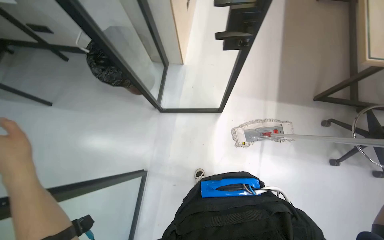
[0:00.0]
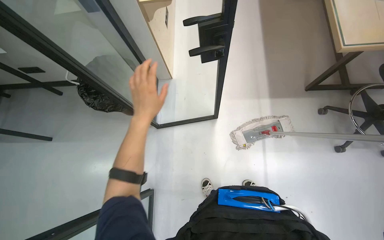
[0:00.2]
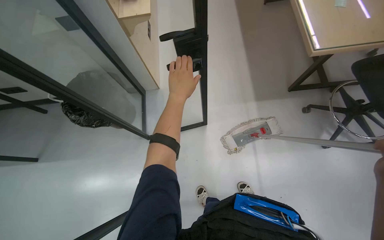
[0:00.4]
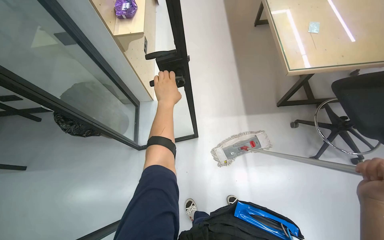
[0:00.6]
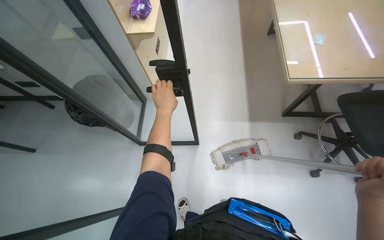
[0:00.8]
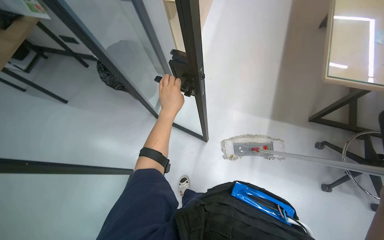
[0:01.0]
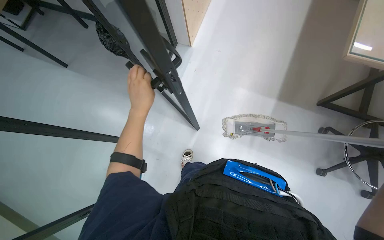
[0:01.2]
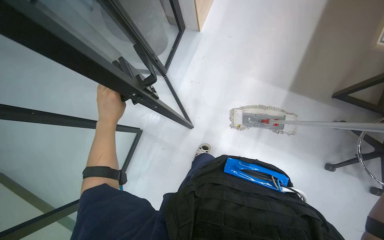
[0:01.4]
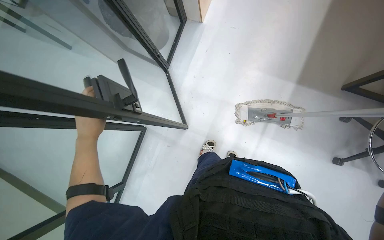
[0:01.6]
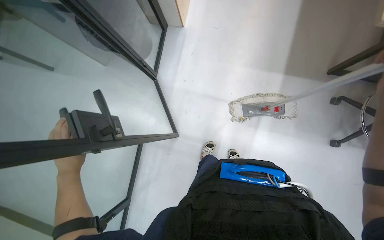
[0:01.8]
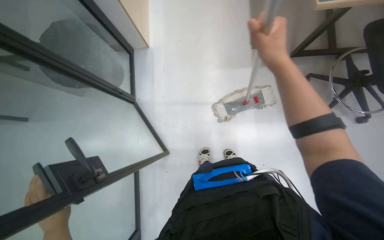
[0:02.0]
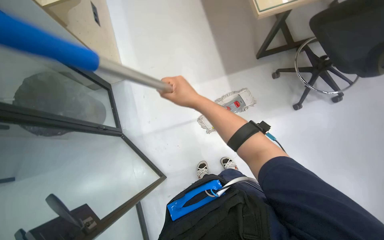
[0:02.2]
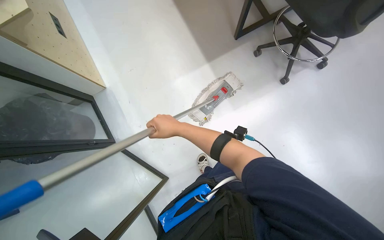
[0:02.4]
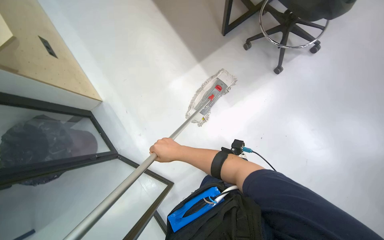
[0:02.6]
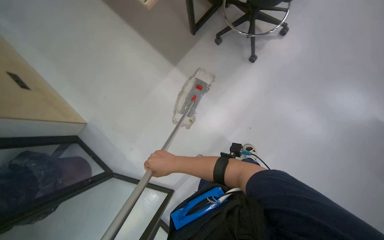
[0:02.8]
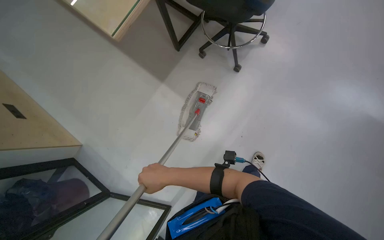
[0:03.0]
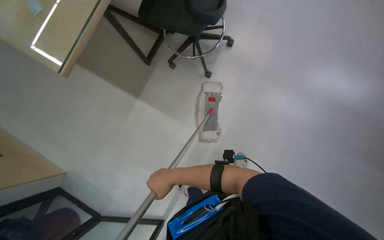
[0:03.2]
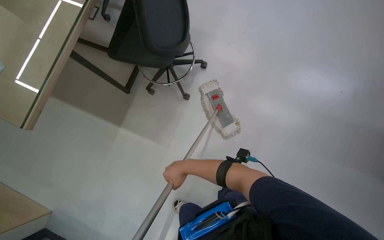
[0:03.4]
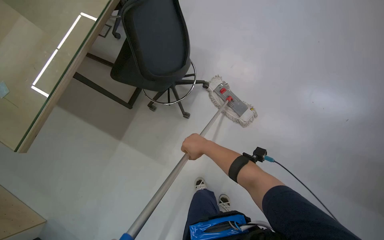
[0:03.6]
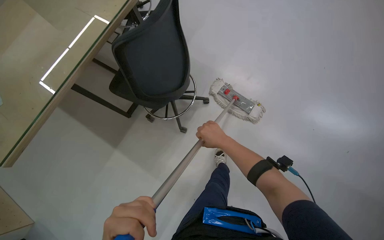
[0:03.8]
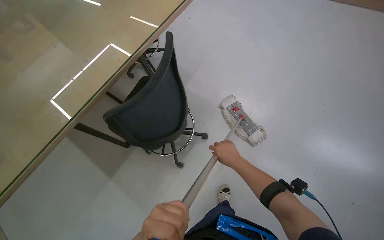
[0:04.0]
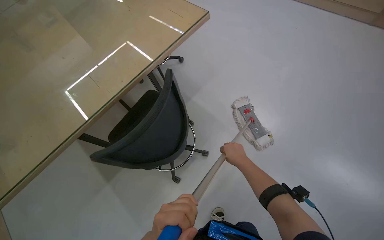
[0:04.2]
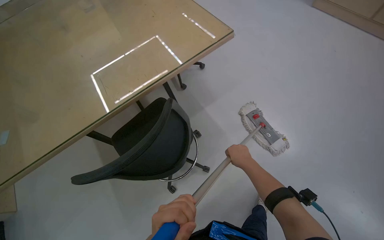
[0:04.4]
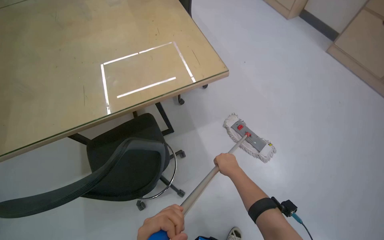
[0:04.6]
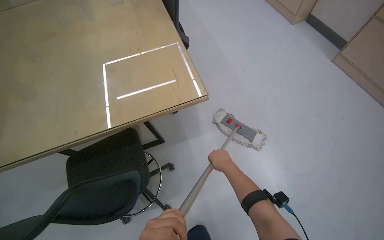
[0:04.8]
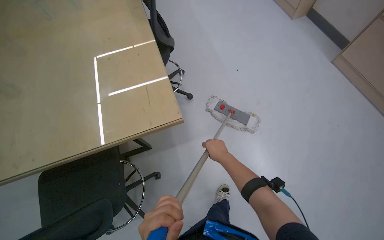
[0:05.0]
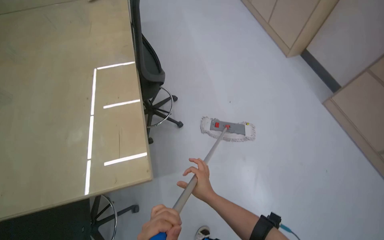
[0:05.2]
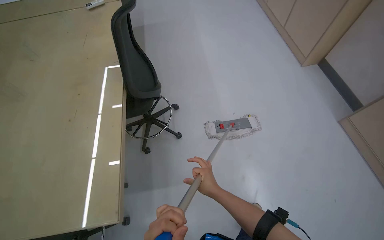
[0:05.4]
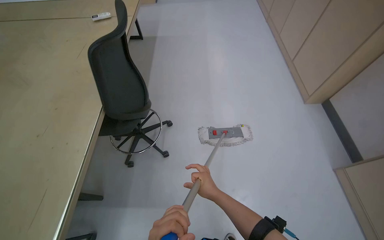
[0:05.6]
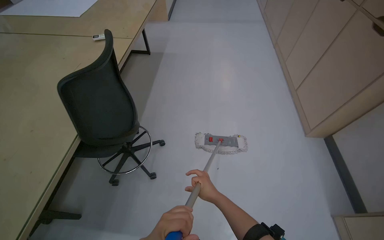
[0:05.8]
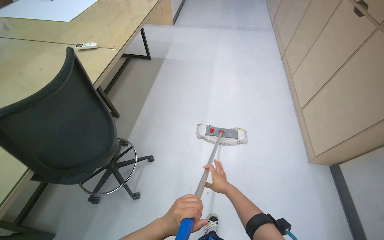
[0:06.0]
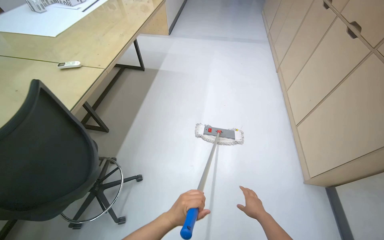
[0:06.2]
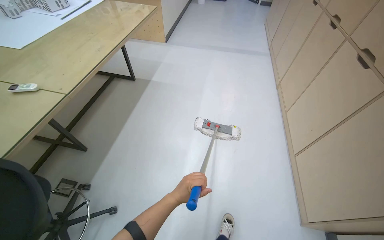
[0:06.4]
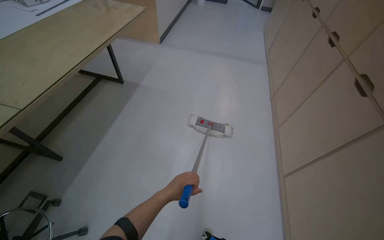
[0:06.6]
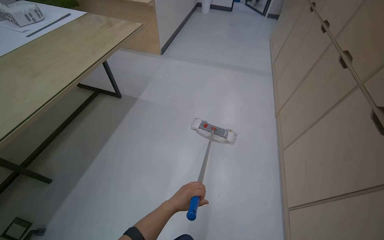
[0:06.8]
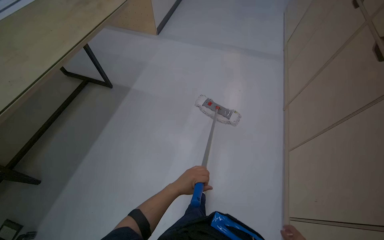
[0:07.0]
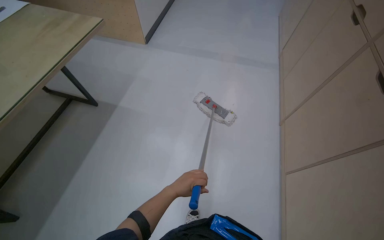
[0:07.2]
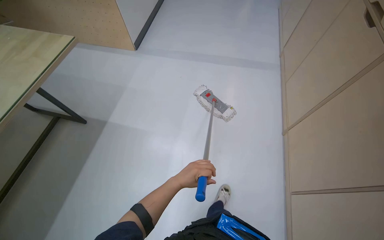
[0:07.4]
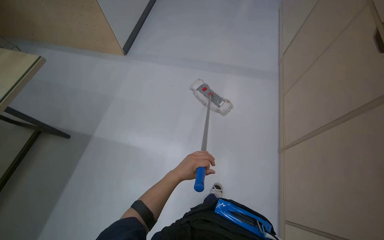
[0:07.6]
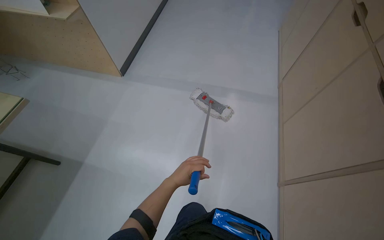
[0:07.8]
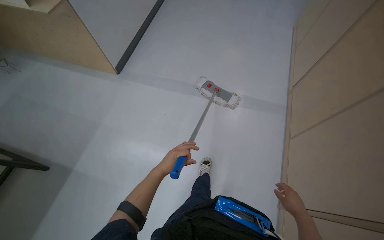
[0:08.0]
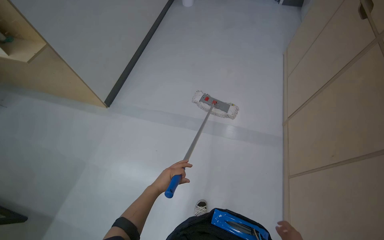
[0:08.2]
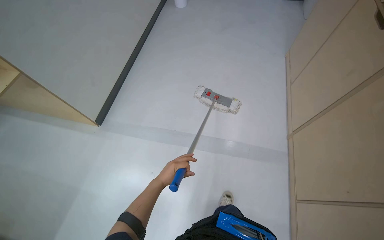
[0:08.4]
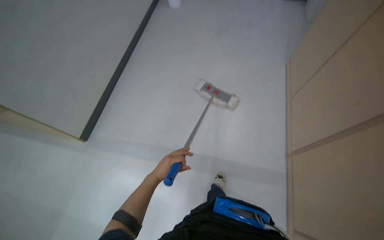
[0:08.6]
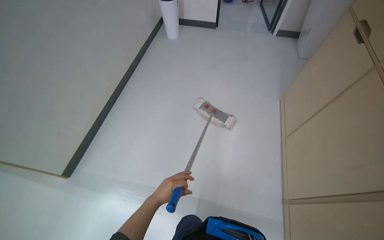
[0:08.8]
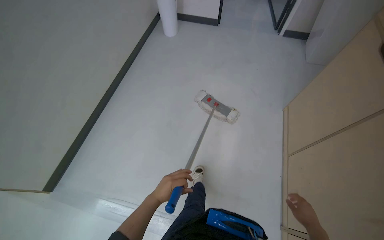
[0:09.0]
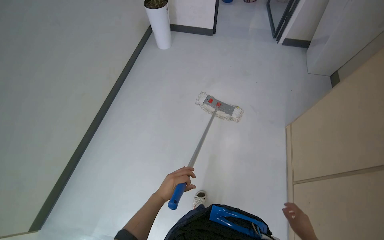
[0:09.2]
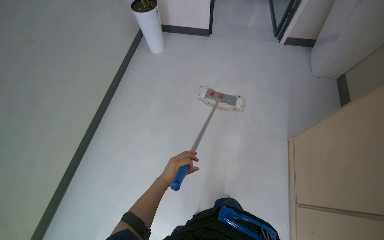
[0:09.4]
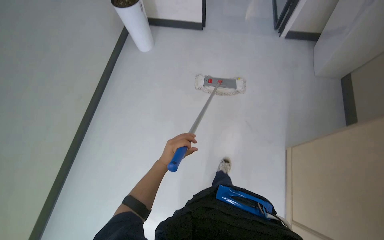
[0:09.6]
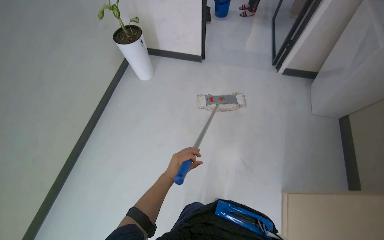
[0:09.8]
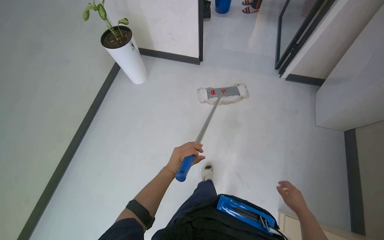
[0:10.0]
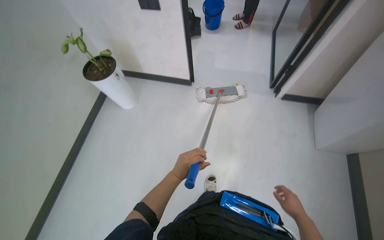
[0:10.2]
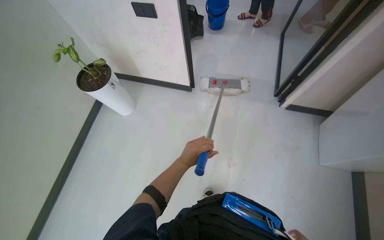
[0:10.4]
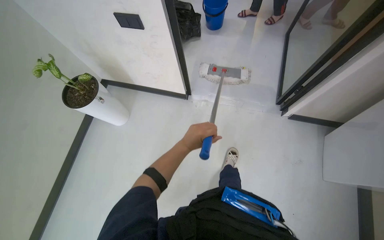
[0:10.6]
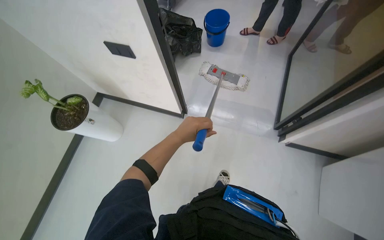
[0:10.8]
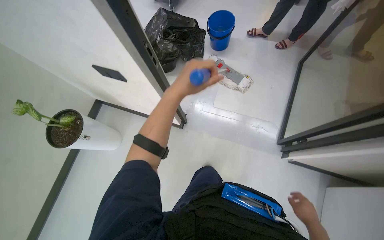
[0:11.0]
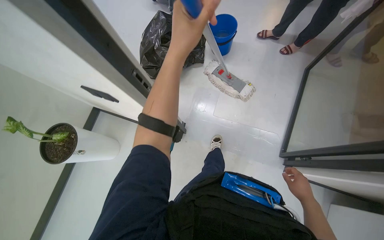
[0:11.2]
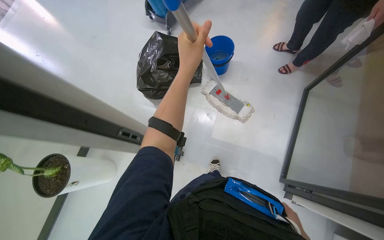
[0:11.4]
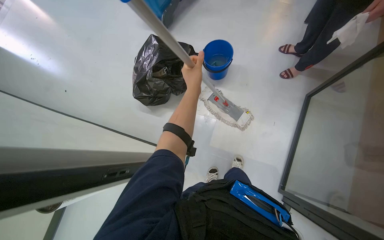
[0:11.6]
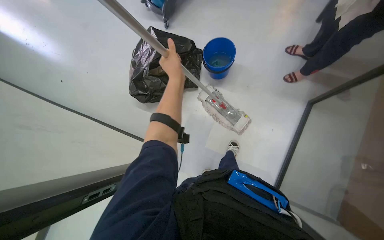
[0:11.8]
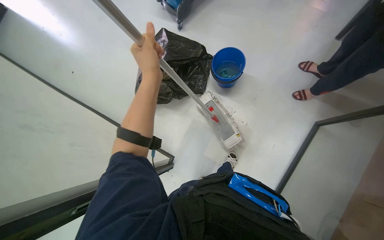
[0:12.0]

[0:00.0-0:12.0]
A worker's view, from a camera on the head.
Job: mopping floor.
The whole recording: Mopping office floor. The worker mops the office floor, moving chairs and opening a glass door to clean the entire area.
0:00.0 to 0:01.6: The view tips downward by approximately 10 degrees.
0:03.0 to 0:04.4: The view tips upward by about 45 degrees.
0:06.0 to 0:07.6: The camera is carried about 1 m.
0:09.0 to 0:10.4: The left hand goes some 20 cm up the picture.
0:10.4 to 0:12.0: The wearer moves some 1.5 m. The view tips downward by roughly 15 degrees.

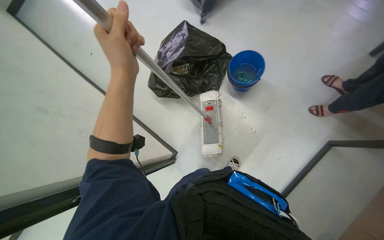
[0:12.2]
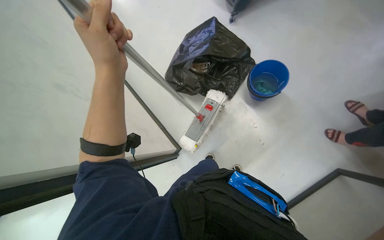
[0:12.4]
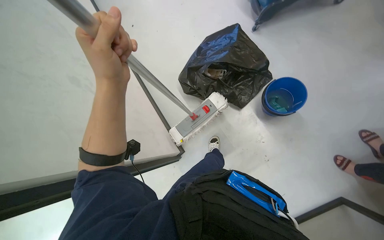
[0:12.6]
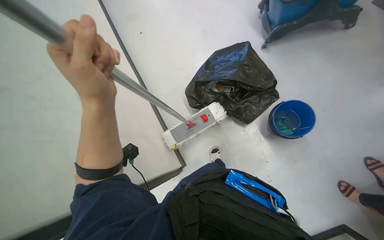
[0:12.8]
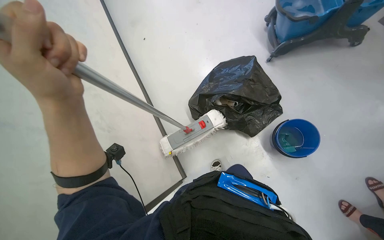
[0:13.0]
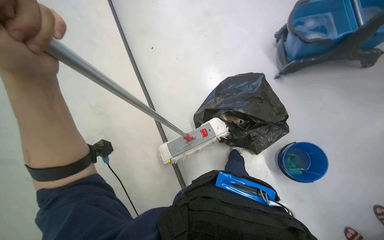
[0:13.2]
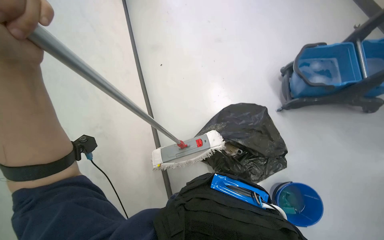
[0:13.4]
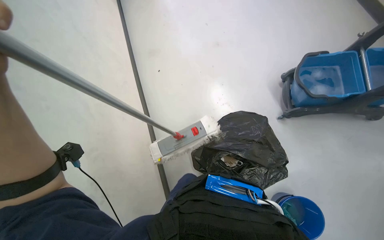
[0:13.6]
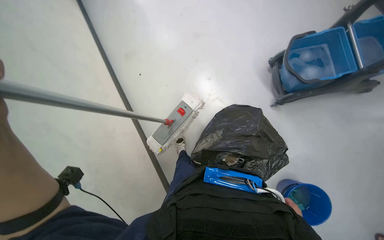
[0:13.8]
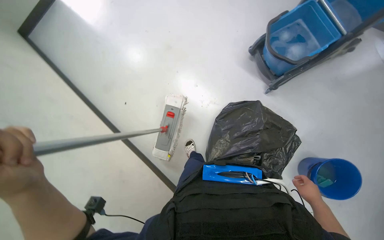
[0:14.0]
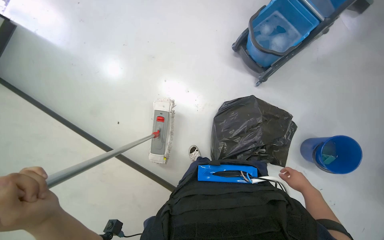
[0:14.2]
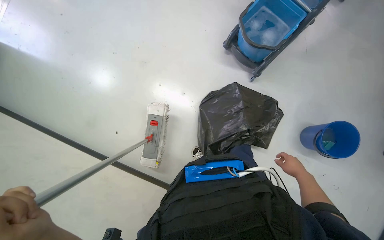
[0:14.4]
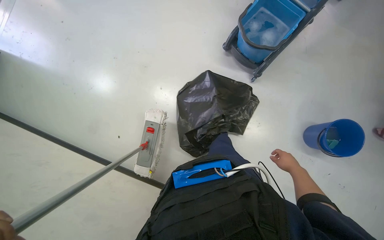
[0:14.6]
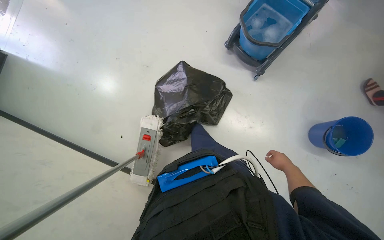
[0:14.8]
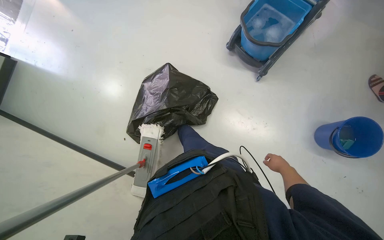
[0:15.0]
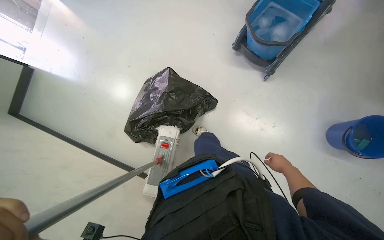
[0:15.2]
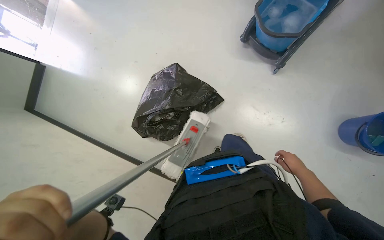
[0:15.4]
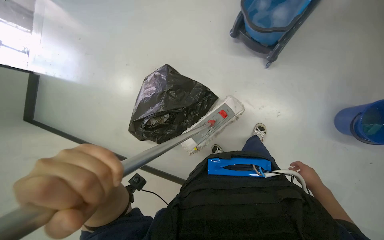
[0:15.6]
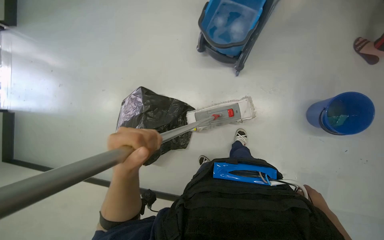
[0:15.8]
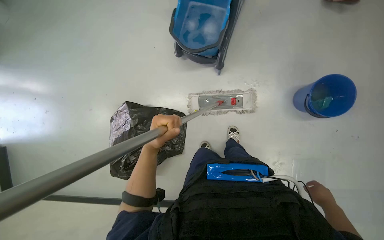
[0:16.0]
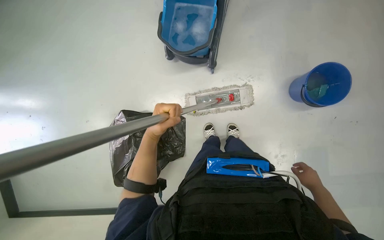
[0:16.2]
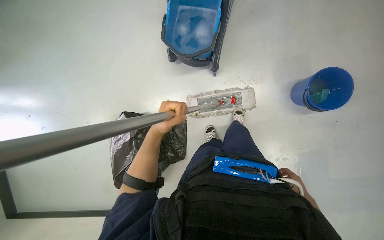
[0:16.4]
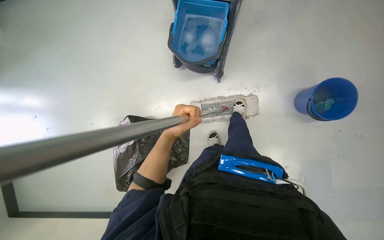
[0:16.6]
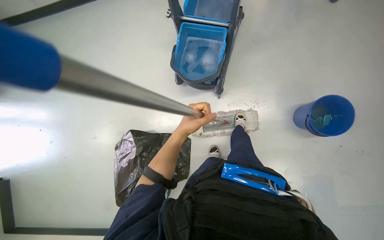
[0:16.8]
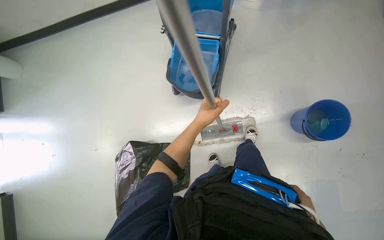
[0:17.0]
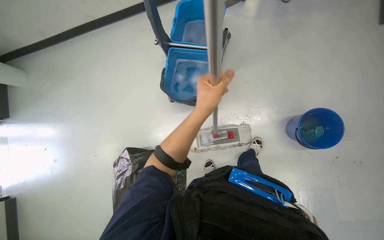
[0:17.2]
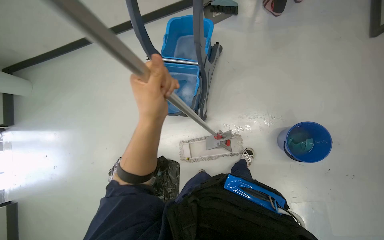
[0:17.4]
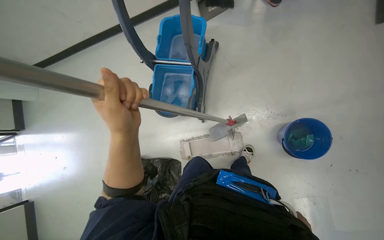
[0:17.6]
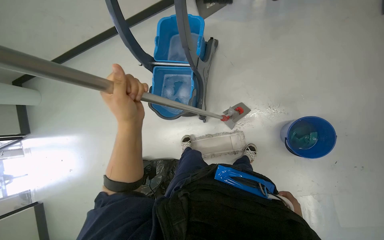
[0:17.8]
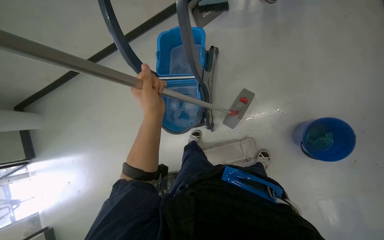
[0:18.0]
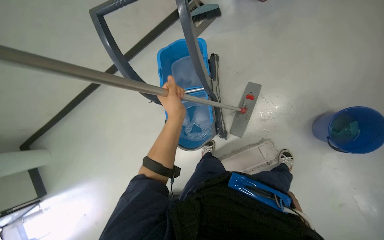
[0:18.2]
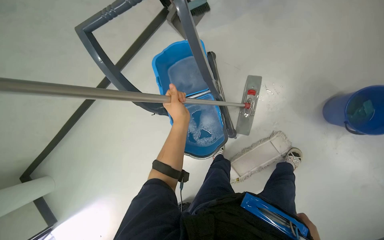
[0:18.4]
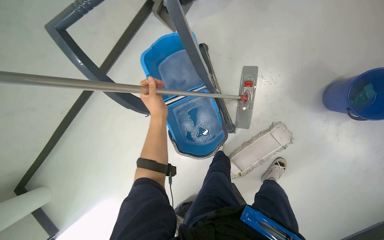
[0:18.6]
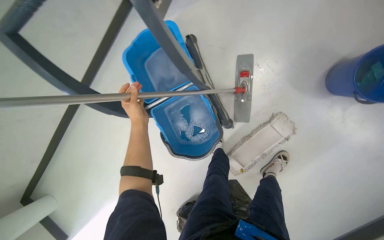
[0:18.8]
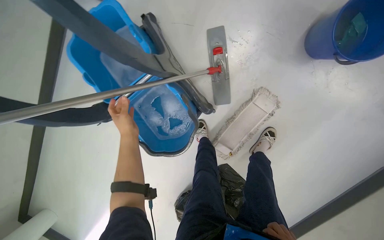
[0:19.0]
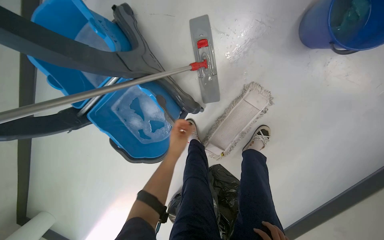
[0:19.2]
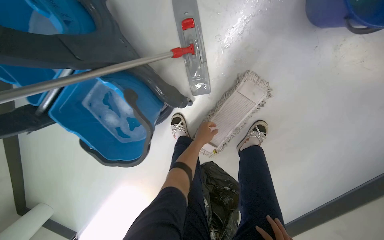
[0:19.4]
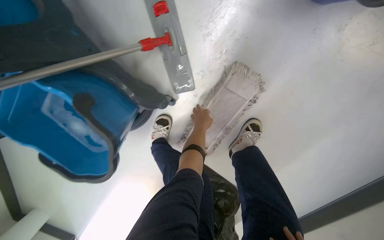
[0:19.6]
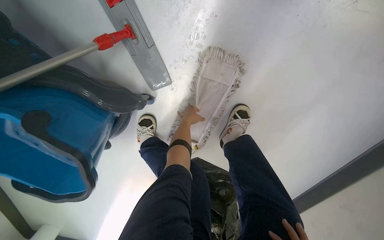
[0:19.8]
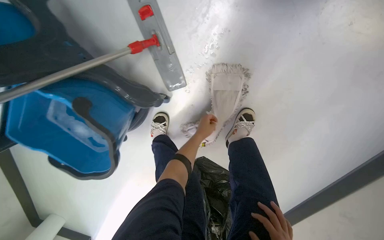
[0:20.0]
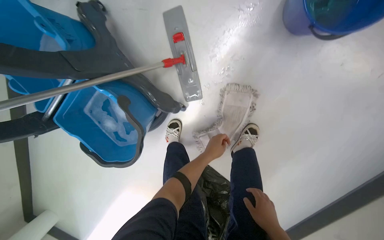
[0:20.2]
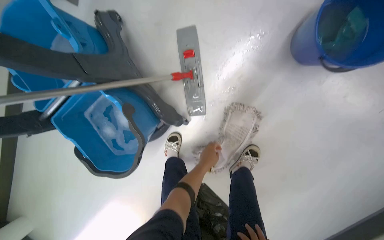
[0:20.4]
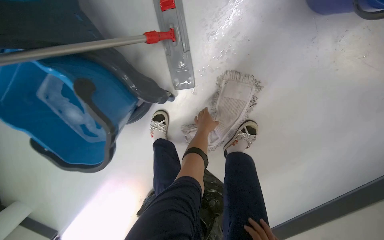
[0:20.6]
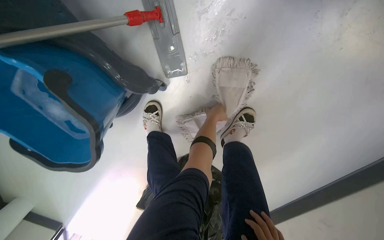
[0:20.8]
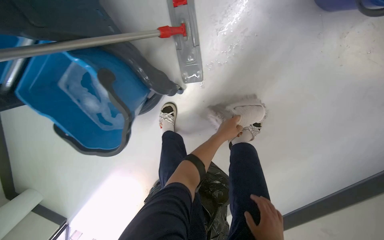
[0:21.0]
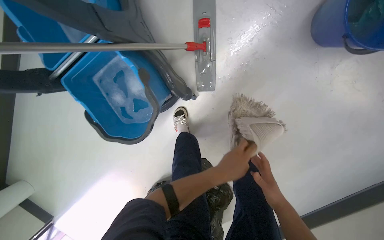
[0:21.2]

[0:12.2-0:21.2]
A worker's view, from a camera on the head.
Job: mopping floor.
The whole recording: Mopping office floor. The worker mops the office floor, moving chairs and opening a glass door to clean the entire area.
0:12.2 to 0:13.8: The camera is carried about 60 cm. Everything in view rotates some 30 degrees clockwise.
0:13.8 to 0:15.2: The scene rotates counterclockwise by about 35 degrees.
0:15.2 to 0:16.6: The scene turns about 25 degrees counterclockwise in the picture. The right hand shifts about 10 cm nearer to the camera.
0:16.6 to 0:18.2: The wearer moves some 40 cm.
0:18.2 to 0:19.8: The camera is carried some 80 cm. The camera pitches downward, by approximately 25 degrees. The scene turns roughly 45 degrees counterclockwise in the picture.
0:19.8 to 0:21.2: The left hand travels nearer to the camera and down the picture by approximately 40 cm.
